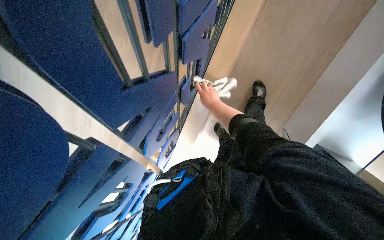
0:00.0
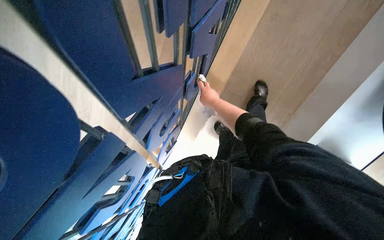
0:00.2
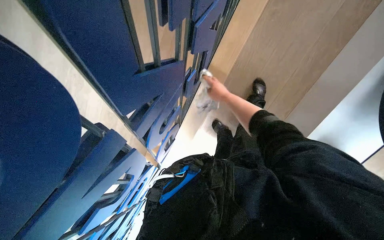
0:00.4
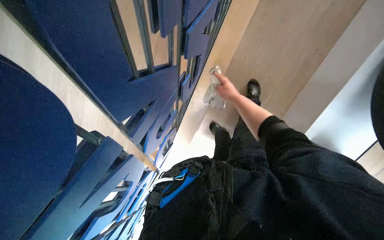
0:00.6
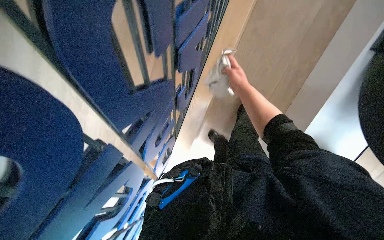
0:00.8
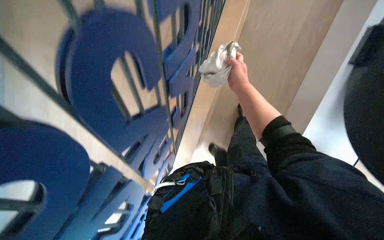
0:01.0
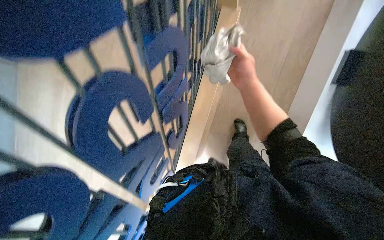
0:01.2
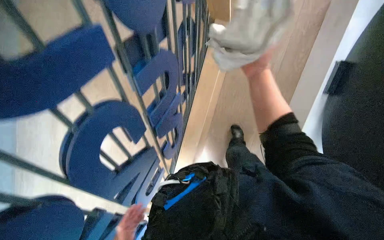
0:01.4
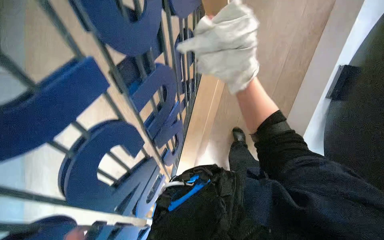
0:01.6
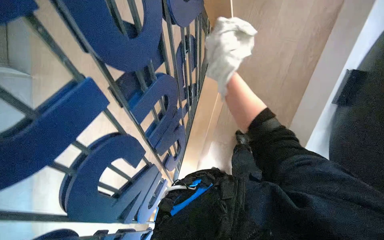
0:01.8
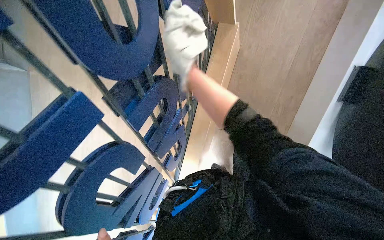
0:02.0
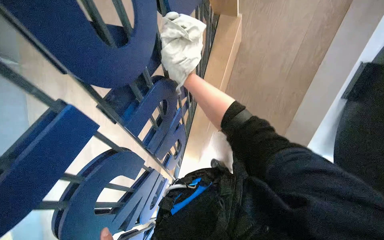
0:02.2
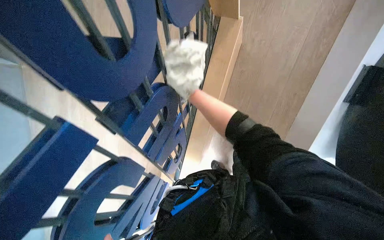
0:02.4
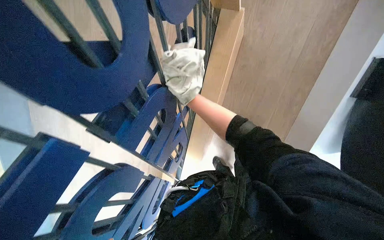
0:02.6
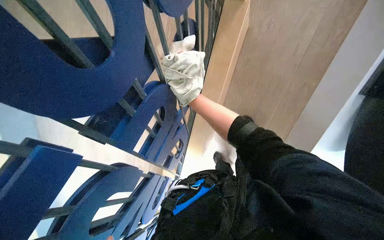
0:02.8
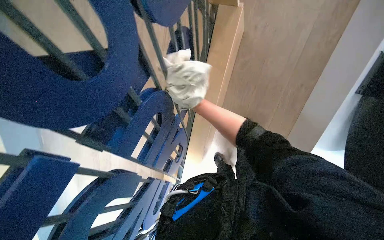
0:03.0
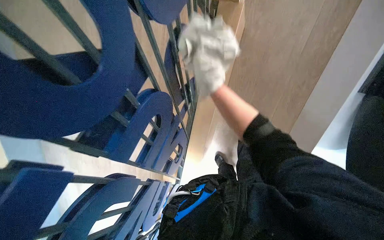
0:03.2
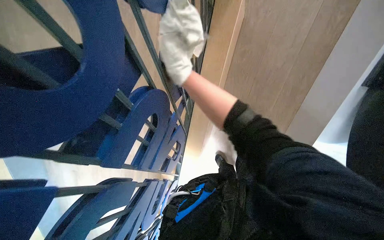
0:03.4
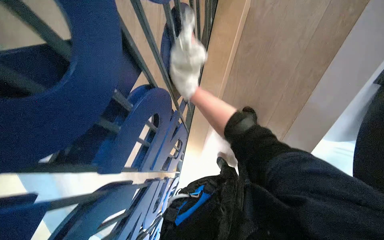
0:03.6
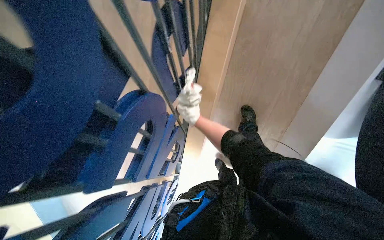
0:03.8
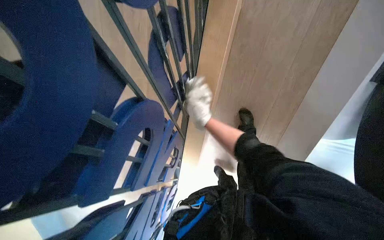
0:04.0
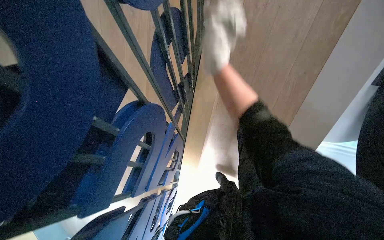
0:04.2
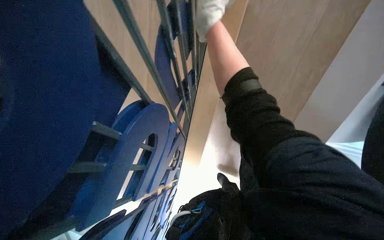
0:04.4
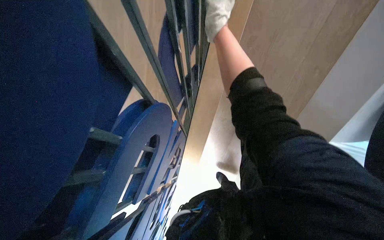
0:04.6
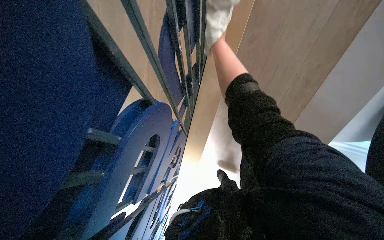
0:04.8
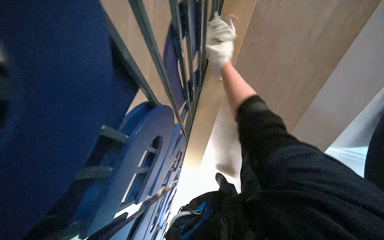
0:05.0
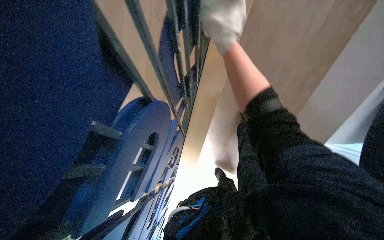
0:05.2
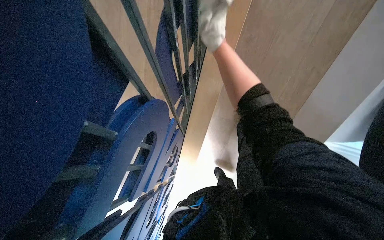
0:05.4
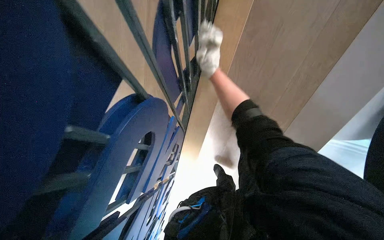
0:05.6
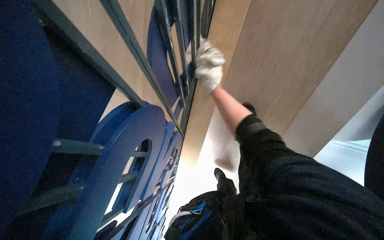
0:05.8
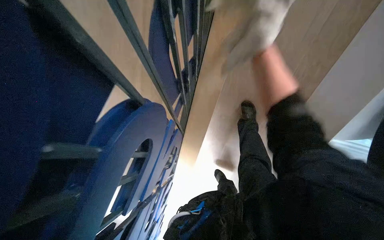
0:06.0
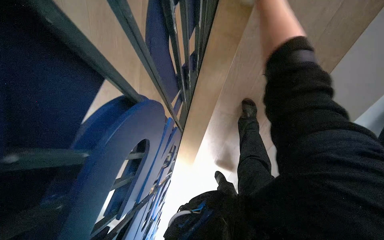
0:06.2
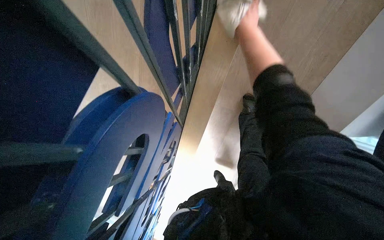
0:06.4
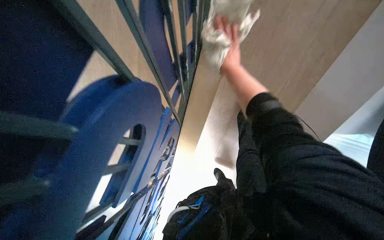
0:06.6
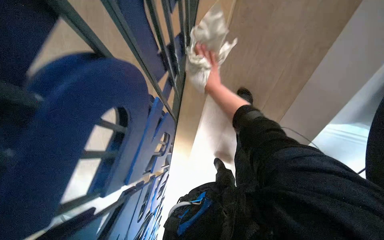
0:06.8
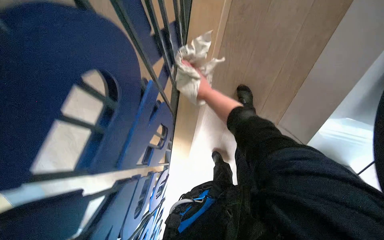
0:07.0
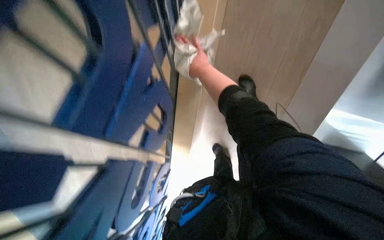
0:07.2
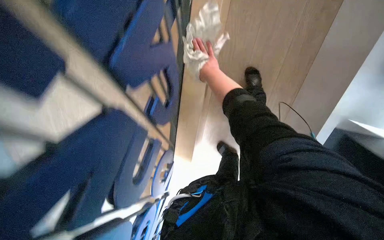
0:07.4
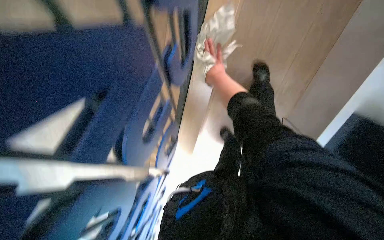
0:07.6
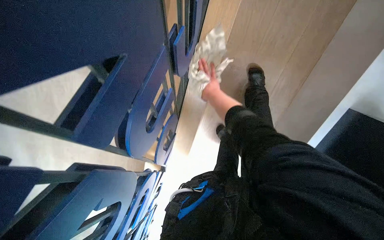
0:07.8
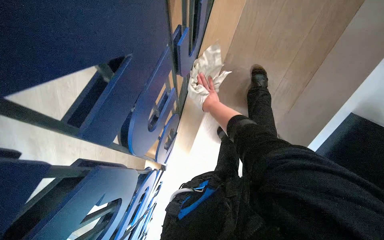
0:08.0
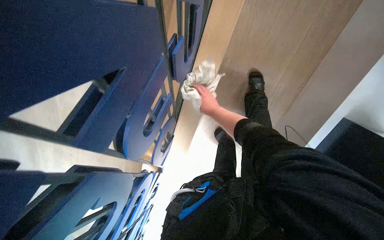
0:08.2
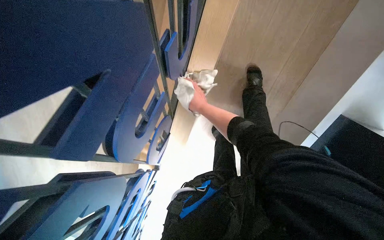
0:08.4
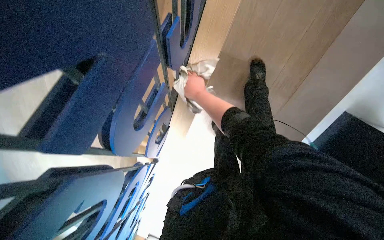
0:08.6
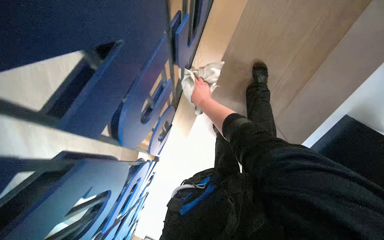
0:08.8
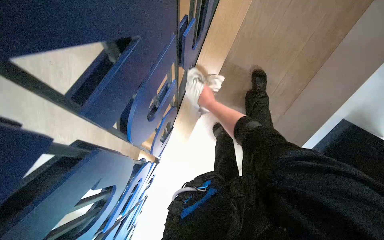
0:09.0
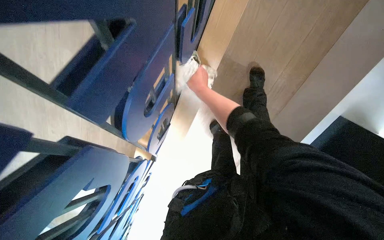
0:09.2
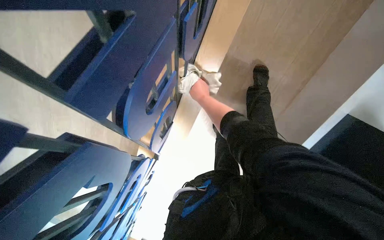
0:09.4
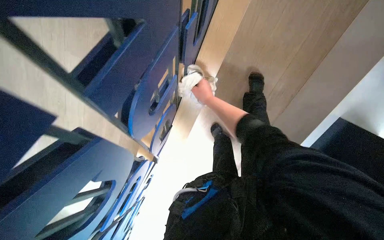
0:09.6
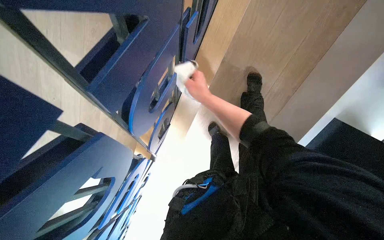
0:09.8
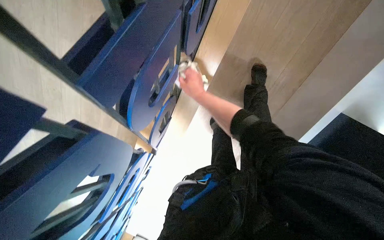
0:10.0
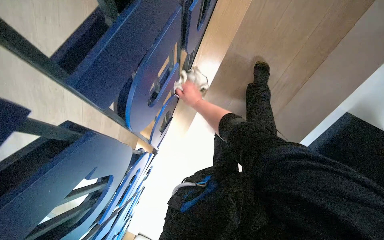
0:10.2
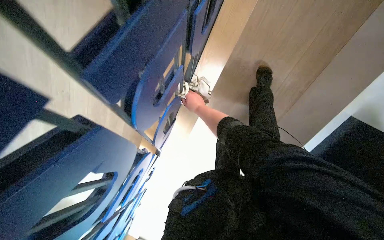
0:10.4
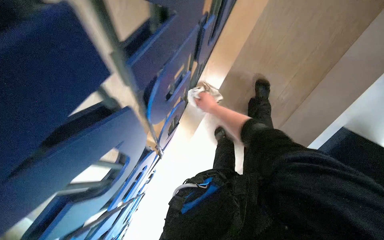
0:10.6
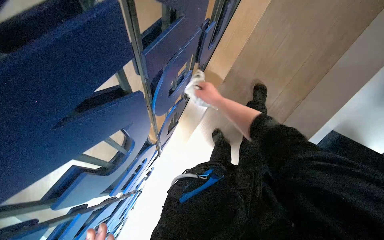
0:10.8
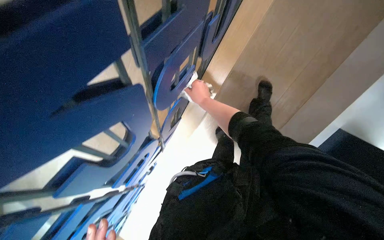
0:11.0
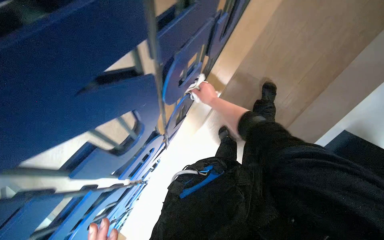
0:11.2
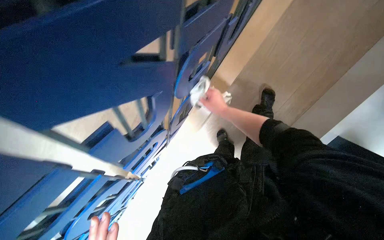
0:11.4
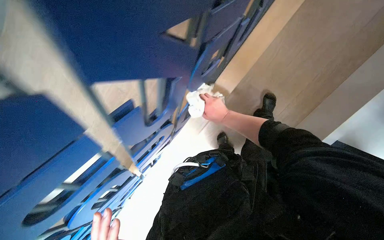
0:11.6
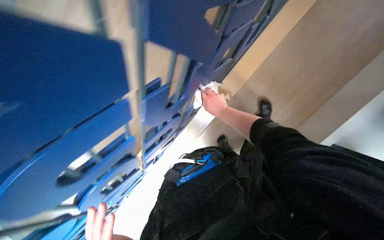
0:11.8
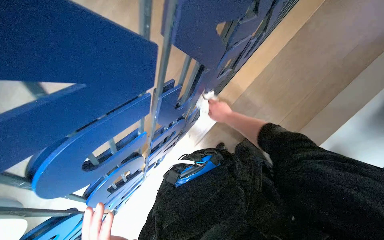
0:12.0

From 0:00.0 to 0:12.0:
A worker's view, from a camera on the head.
Job: wiping surfaces.
The whole recording: Wiping blue display structure. The worker continues wiping the blue display structure with a white cloth.
From 0:00.0 to 0:01.6: The right hand heads nearer to the camera, covering some 50 cm.
From 0:01.6 to 0:03.0: The right hand heads farther from the camera, covering about 35 cm.
From 0:03.0 to 0:04.4: The right hand goes up and down the picture, approximately 30 cm each way, reversing 2 times.
From 0:04.4 to 0:06.0: The right hand goes nearer and farther, roughly 25 cm each way, reversing 3 times.
From 0:06.0 to 0:07.6: The right hand shifts approximately 25 cm farther from the camera.
From 0:07.6 to 0:09.0: The wearer looks about 15 degrees further upward.
From 0:10.4 to 0:12.0: The view tilts approximately 15 degrees upward.

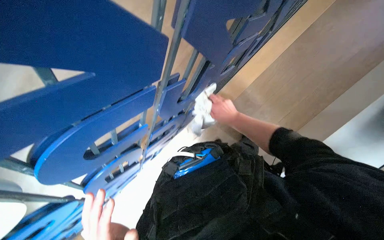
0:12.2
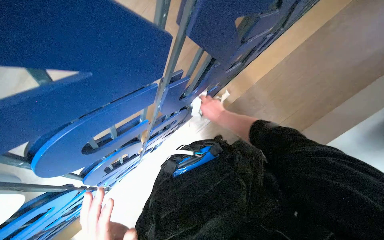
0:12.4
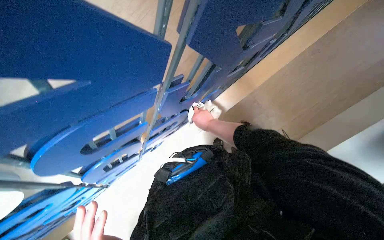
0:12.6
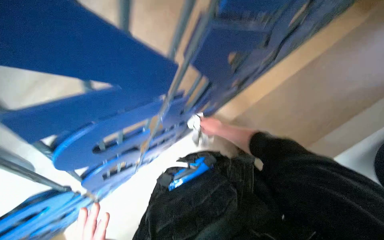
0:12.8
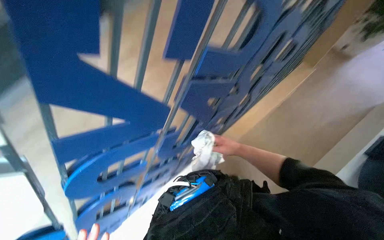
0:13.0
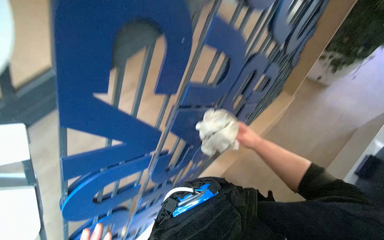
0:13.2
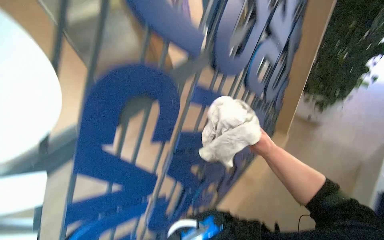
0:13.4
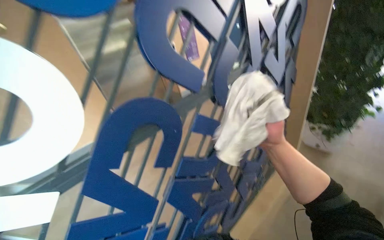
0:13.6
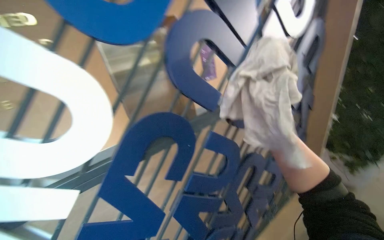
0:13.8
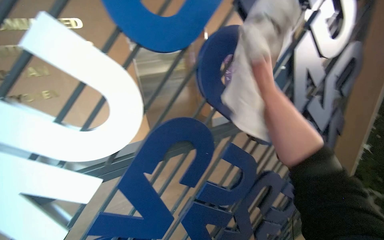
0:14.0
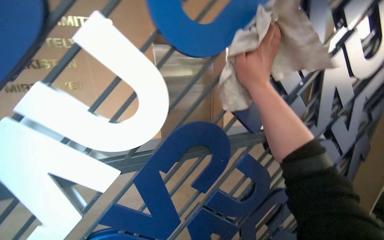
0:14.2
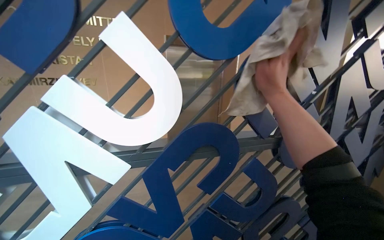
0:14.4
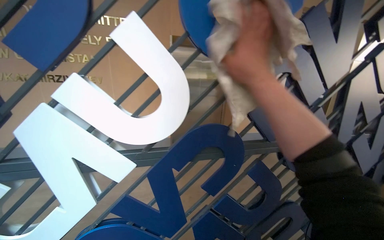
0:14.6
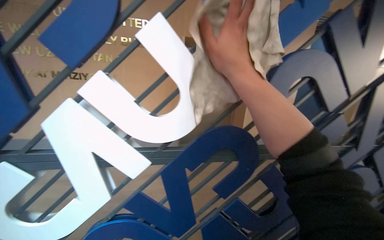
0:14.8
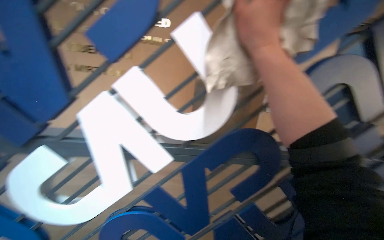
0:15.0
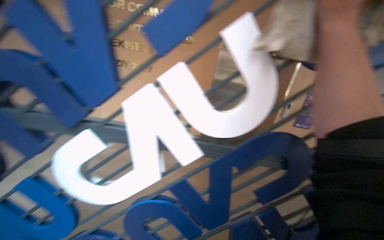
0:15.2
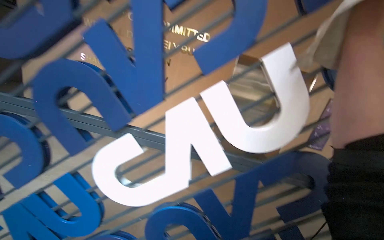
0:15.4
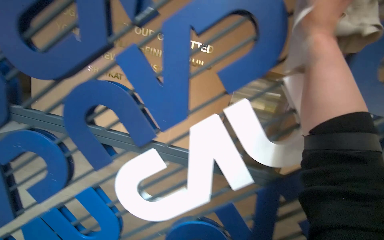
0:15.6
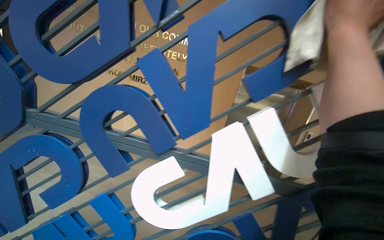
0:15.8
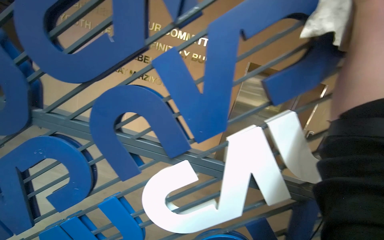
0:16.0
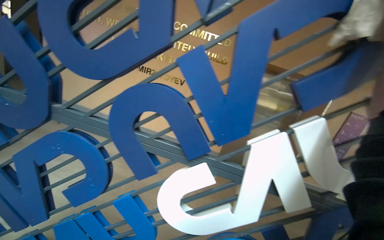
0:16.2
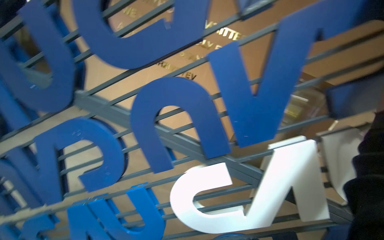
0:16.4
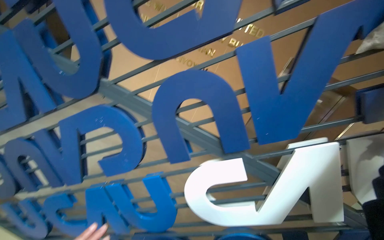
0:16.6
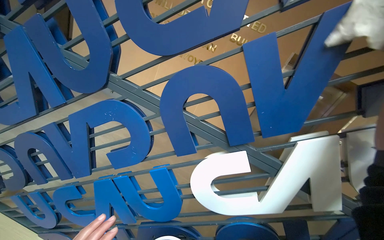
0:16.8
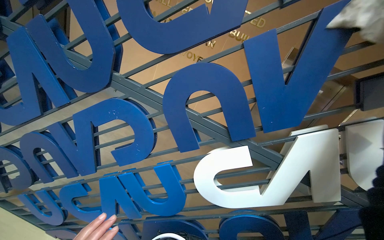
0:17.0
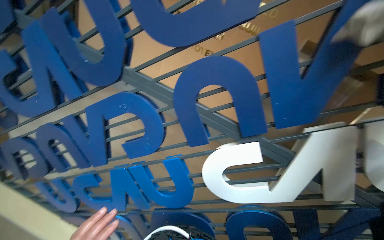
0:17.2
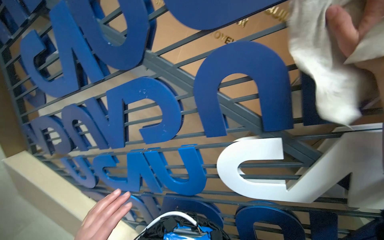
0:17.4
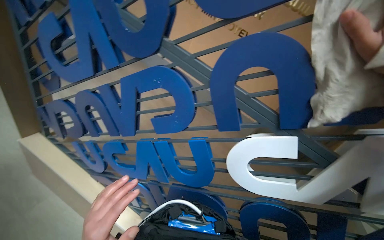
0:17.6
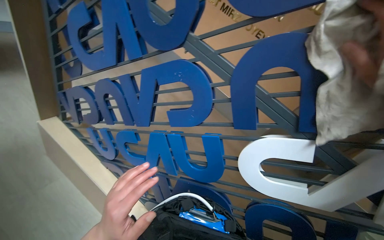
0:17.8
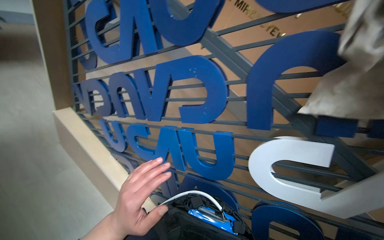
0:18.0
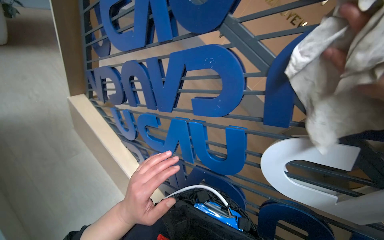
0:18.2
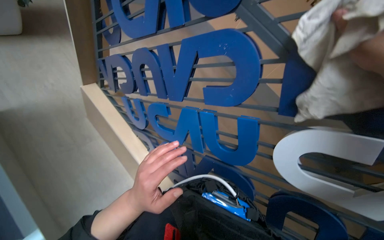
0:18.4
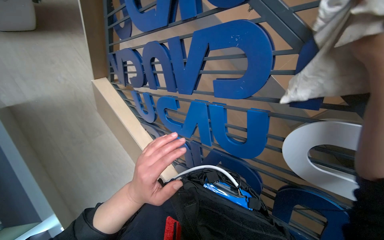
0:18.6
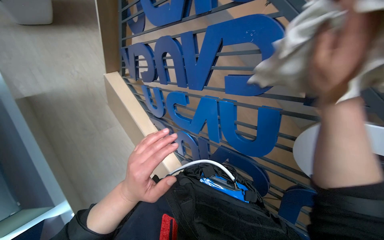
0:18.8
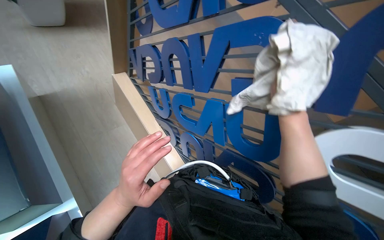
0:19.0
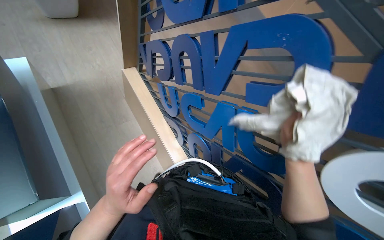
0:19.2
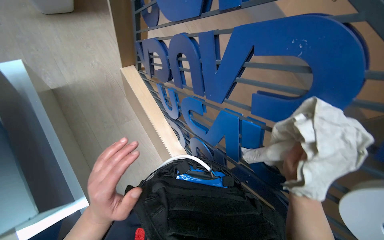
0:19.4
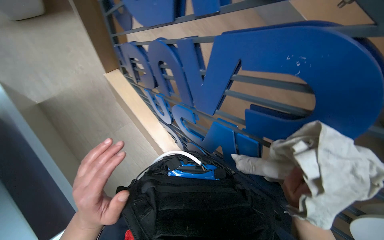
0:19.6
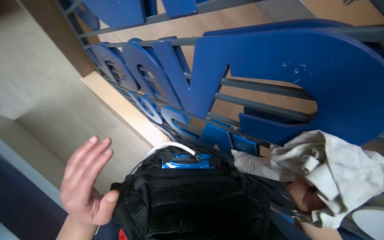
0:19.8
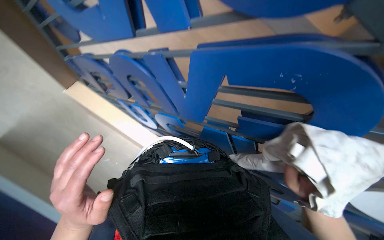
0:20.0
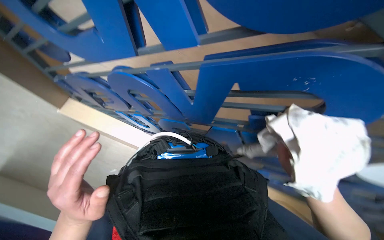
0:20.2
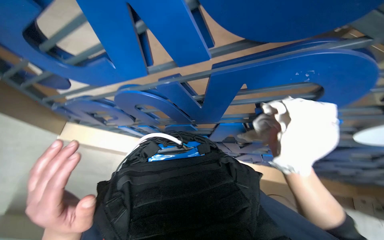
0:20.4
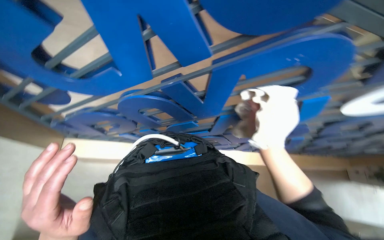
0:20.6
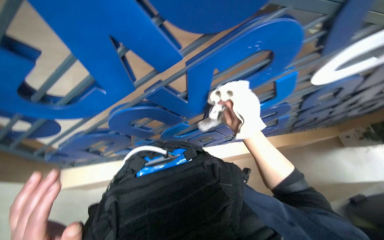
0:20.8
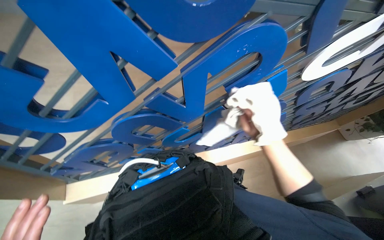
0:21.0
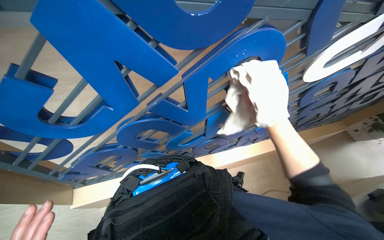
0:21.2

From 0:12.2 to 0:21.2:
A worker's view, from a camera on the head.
Job: wiping surfaces.
The whole recording: Wiping blue display structure. The worker continues wiping the blue display structure with a white cloth.
From 0:12.2 to 0:13.8: The wearer looks some 65 degrees further upward.
From 0:13.8 to 0:15.2: The wearer looks about 40 degrees further to the left. The right hand travels up the picture by some 40 cm.
From 0:16.6 to 0:18.2: The wearer looks roughly 25 degrees further to the left. The view tilts some 15 degrees downward.
From 0:18.2 to 0:19.8: The view tilts roughly 20 degrees downward. The left hand shifts approximately 15 cm to the left.
From 0:19.8 to 0:21.2: The head turns to the right by roughly 55 degrees.
